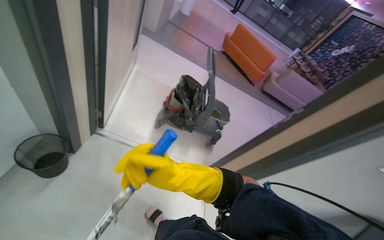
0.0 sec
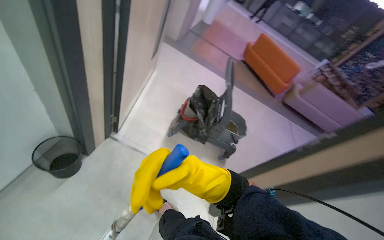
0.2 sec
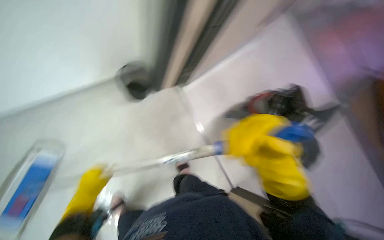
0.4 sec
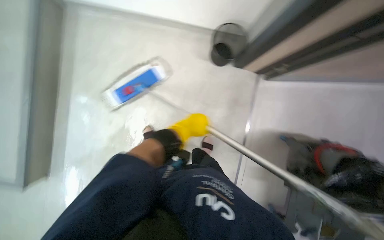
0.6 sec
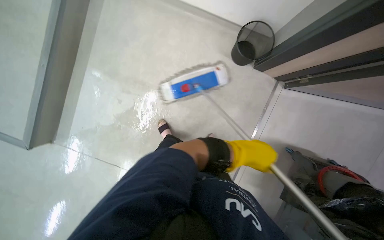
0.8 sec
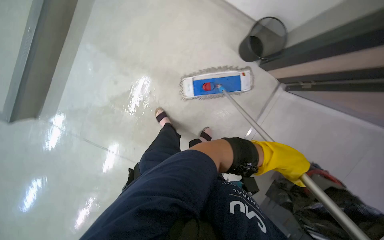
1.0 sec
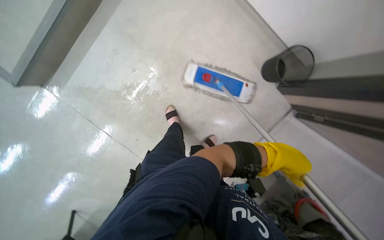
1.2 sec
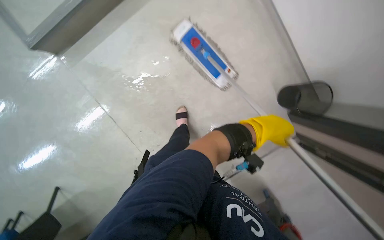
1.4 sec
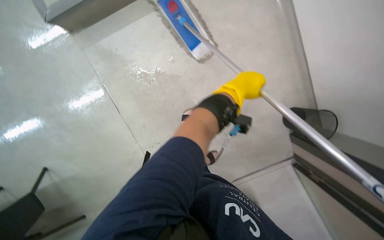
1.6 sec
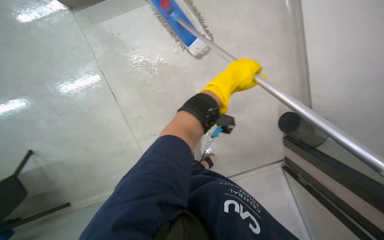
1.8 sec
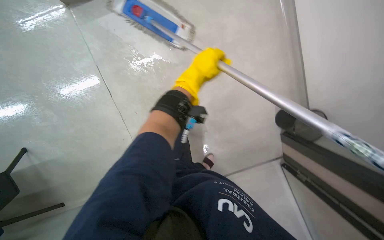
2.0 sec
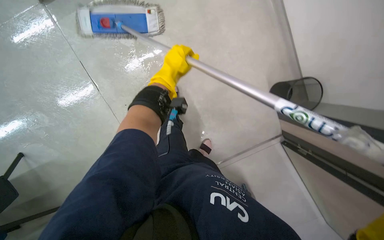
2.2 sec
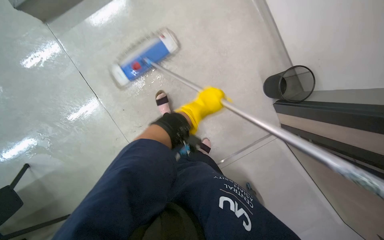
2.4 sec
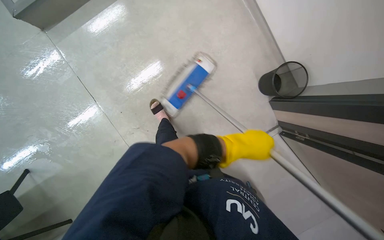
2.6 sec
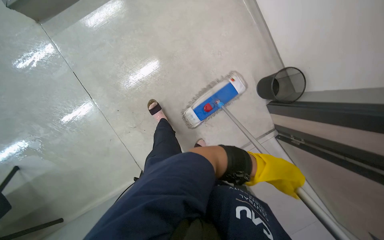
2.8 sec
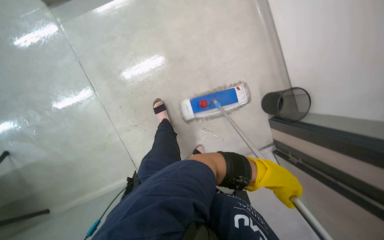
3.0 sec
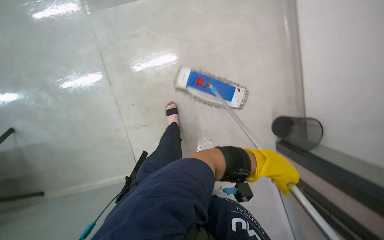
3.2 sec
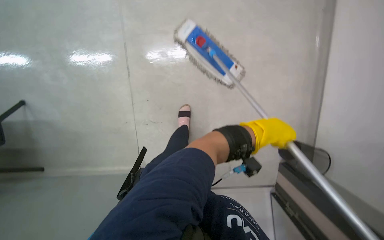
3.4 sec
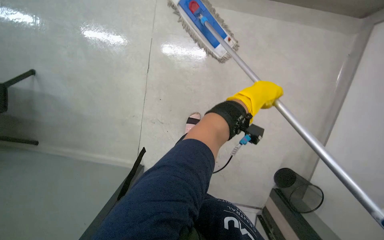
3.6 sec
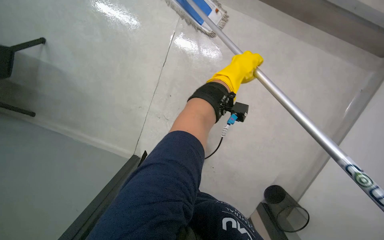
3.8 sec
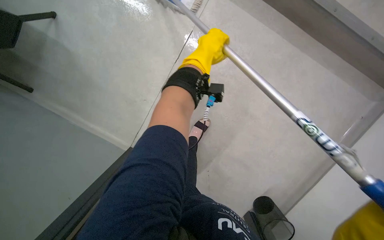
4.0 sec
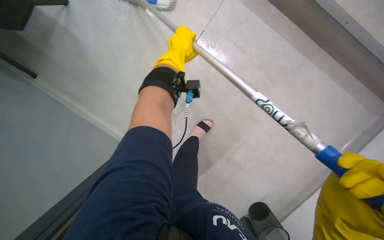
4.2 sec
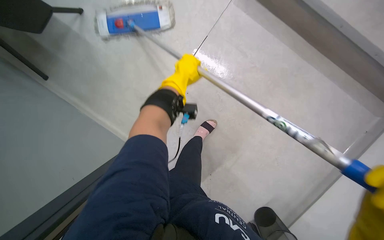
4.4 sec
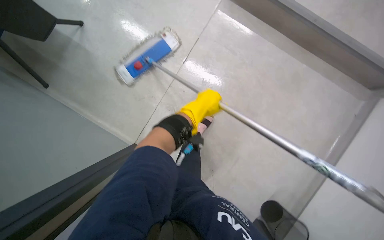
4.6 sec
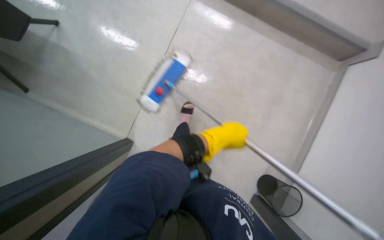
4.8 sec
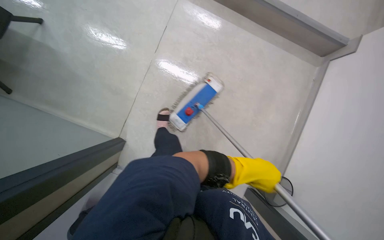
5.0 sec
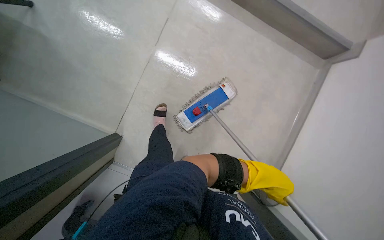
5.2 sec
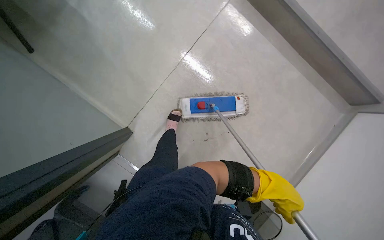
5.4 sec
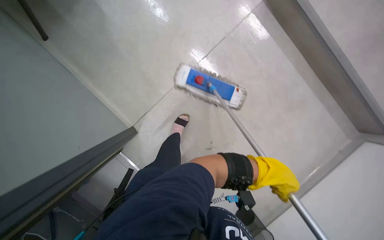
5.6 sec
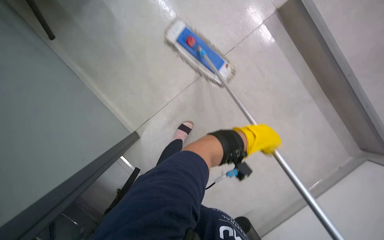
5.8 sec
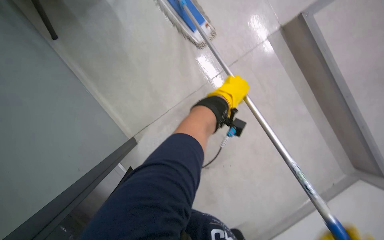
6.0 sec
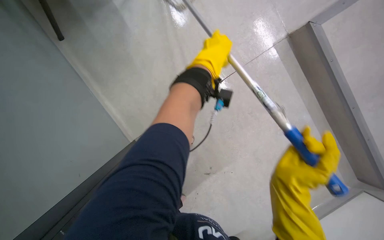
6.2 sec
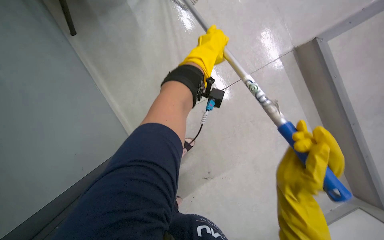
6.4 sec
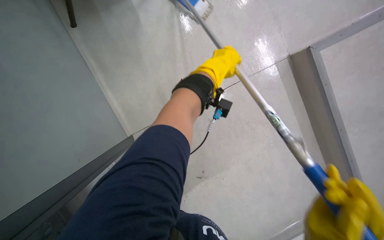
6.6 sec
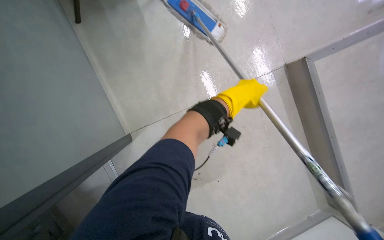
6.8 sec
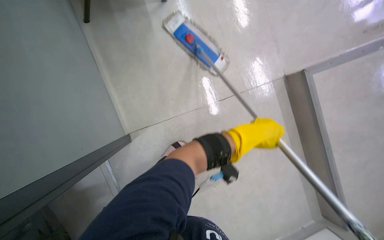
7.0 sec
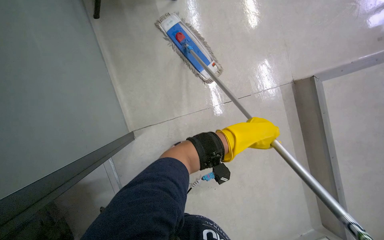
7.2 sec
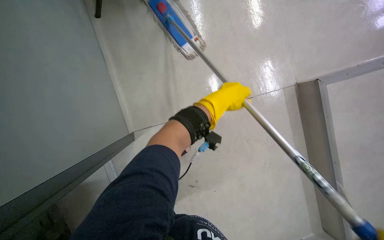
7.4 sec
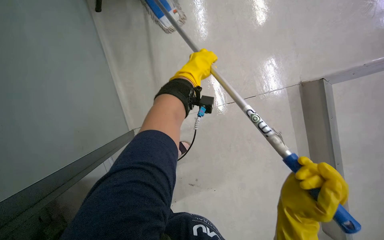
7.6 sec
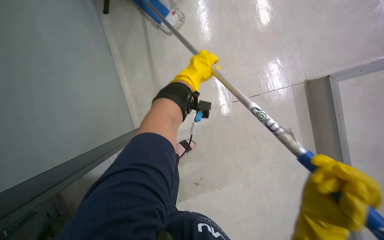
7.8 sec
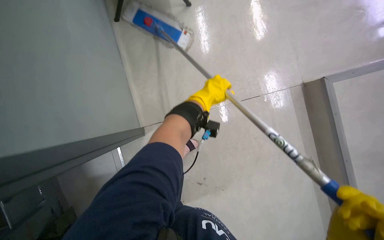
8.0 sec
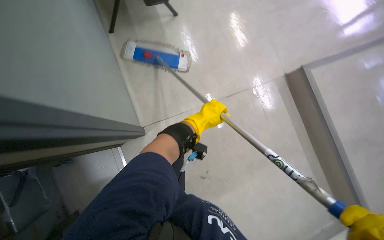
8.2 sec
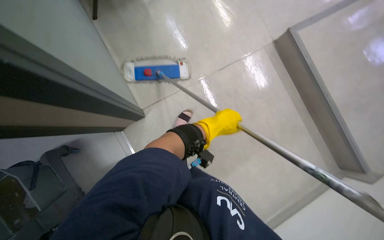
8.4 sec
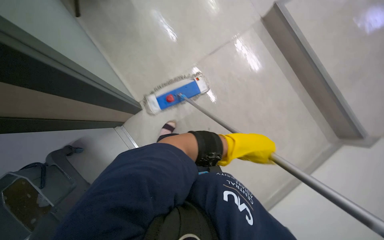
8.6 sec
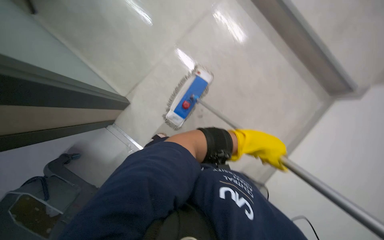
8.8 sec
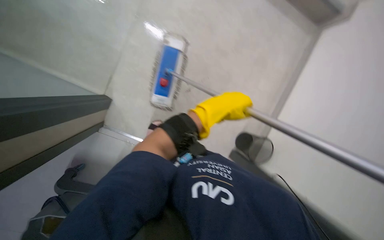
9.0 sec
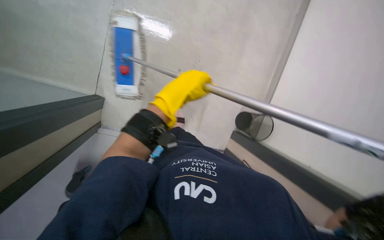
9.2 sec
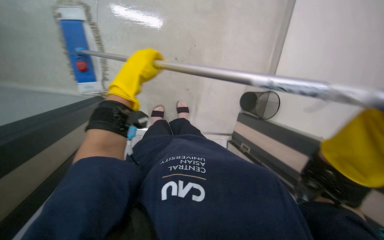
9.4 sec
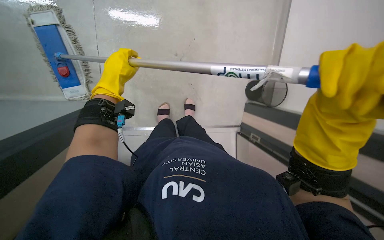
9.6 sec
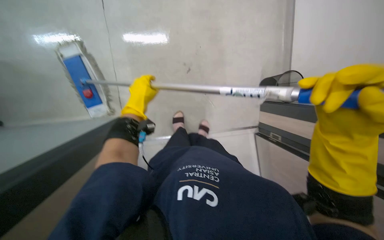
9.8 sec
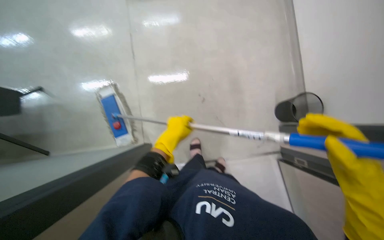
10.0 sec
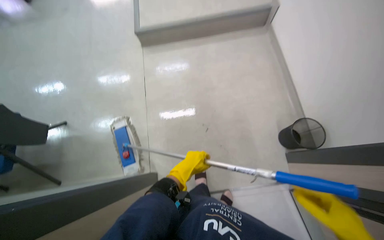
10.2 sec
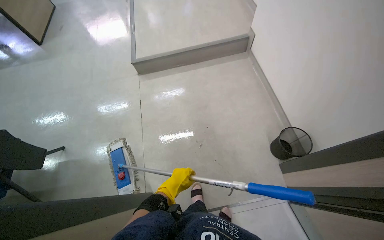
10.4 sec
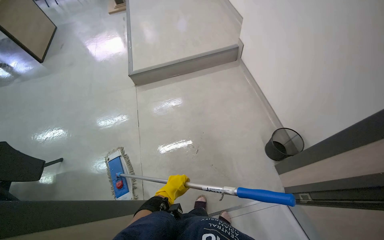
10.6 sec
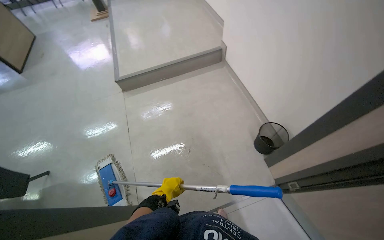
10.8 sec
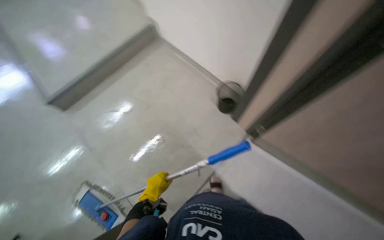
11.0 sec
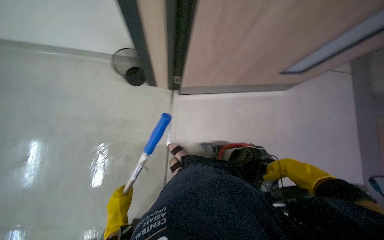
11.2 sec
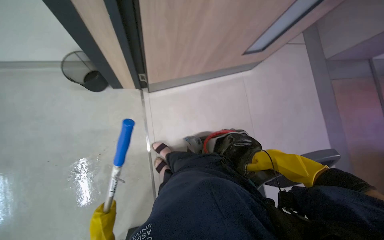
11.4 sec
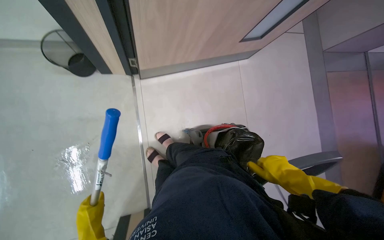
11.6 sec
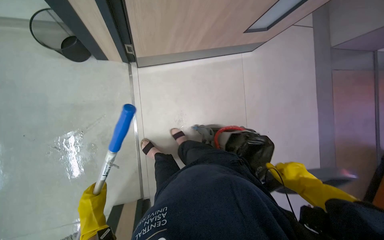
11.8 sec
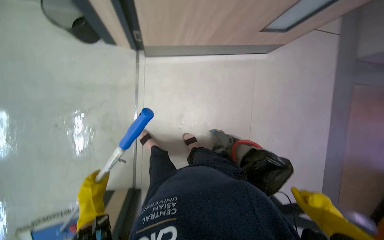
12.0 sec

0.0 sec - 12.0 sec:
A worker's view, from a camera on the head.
Job: mopping floor.
The whole recording: Mopping the meeting room floor. The worker mops the floor of the meeting room with a flat mop.
0.0 sec - 1.6 sec: The head rotates some 95 degrees to the left.
7.6 sec - 9.0 sec: The wearer looks some 20 degrees further downward. The scene rotates counterclockwise by roughly 40 degrees.
10.4 sec - 12.0 sec: The wearer's head swings about 85 degrees to the right. The view tilts some 30 degrees downward.

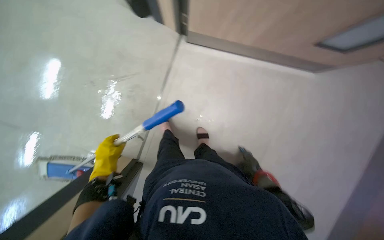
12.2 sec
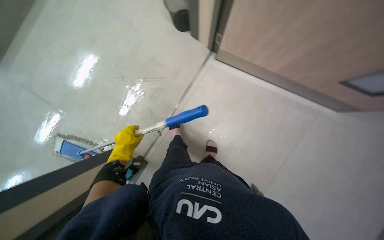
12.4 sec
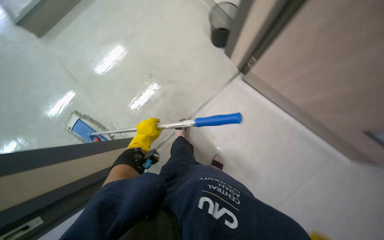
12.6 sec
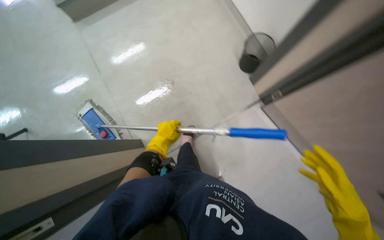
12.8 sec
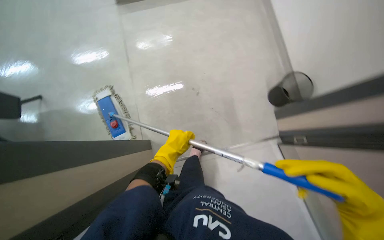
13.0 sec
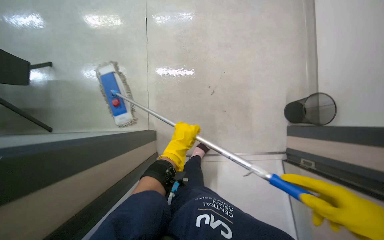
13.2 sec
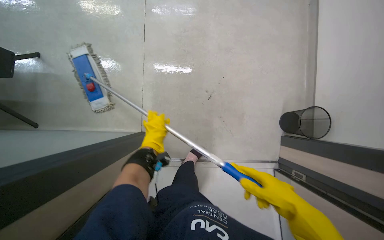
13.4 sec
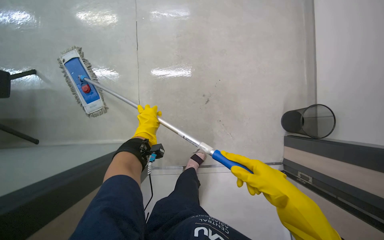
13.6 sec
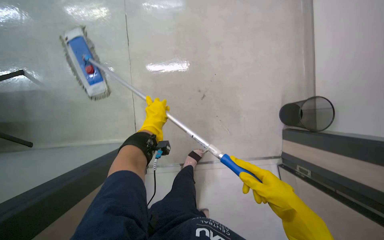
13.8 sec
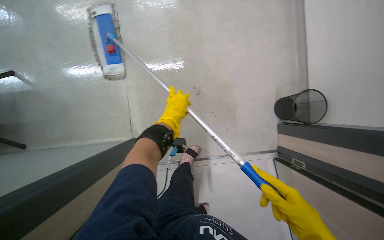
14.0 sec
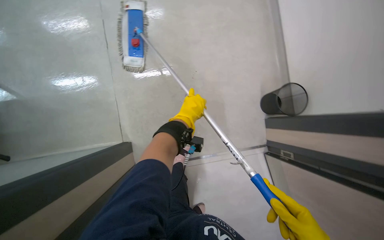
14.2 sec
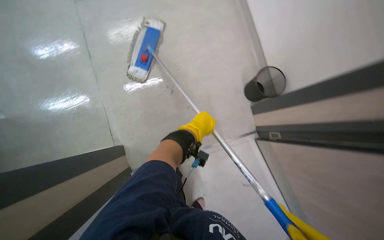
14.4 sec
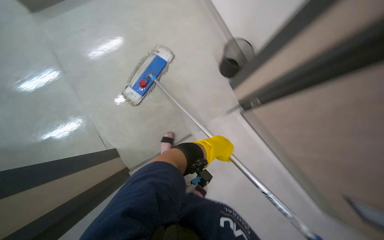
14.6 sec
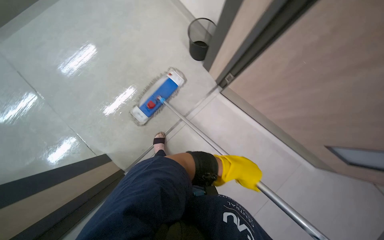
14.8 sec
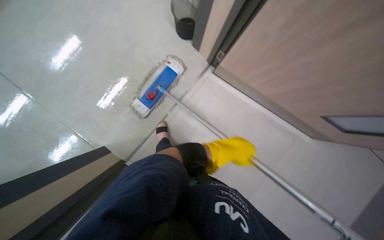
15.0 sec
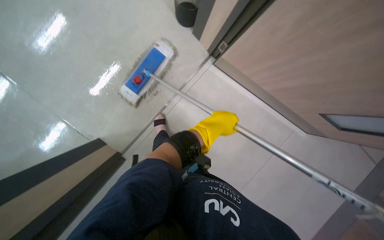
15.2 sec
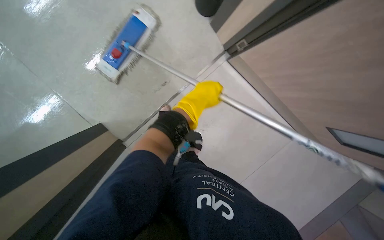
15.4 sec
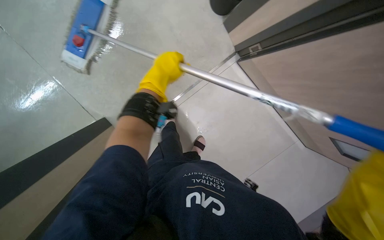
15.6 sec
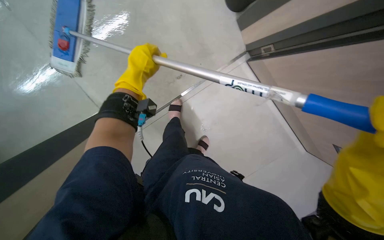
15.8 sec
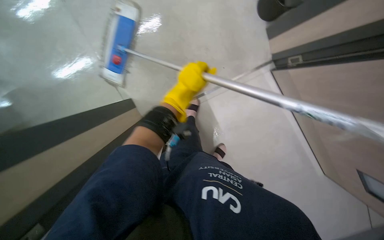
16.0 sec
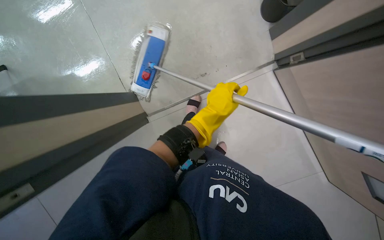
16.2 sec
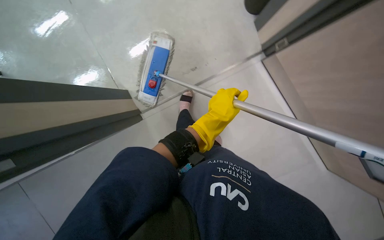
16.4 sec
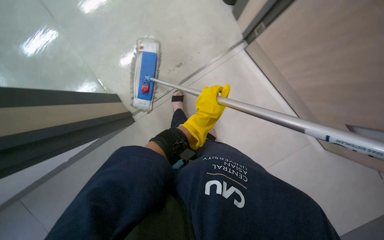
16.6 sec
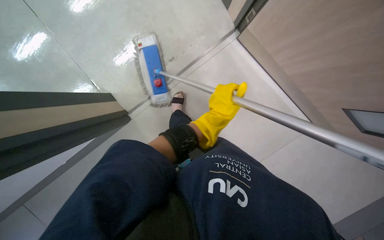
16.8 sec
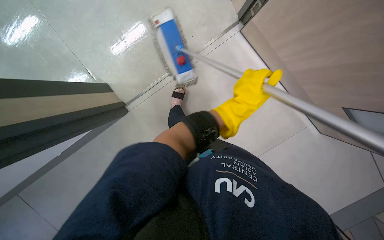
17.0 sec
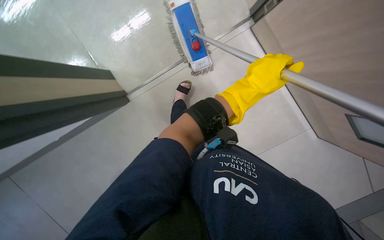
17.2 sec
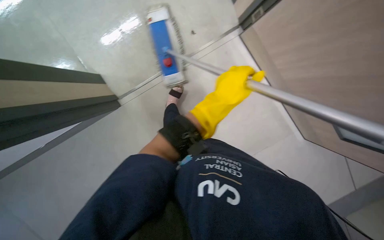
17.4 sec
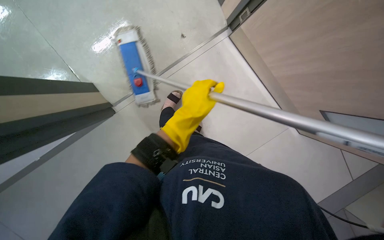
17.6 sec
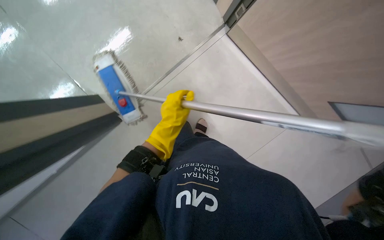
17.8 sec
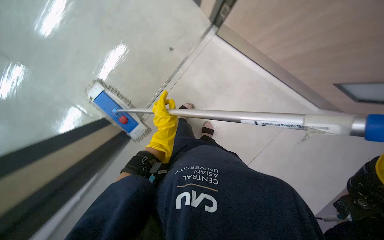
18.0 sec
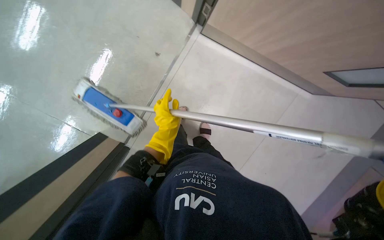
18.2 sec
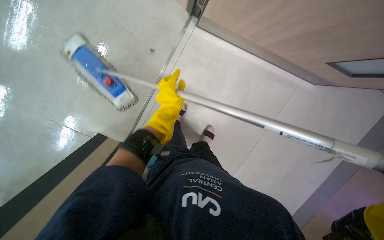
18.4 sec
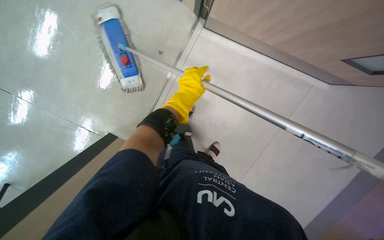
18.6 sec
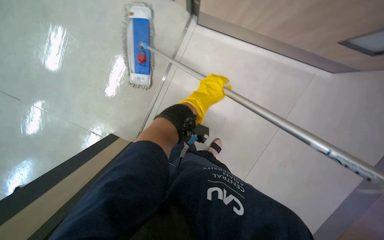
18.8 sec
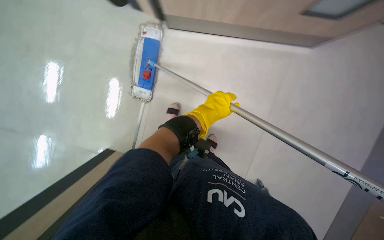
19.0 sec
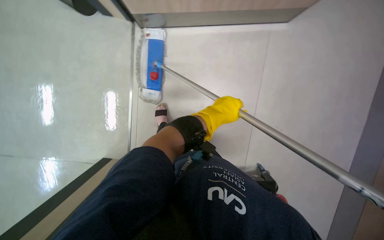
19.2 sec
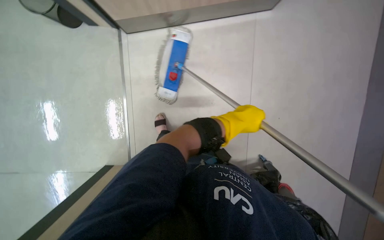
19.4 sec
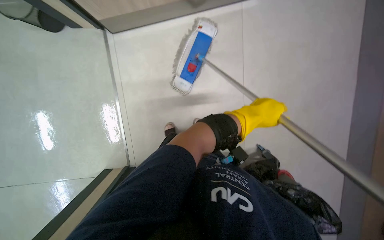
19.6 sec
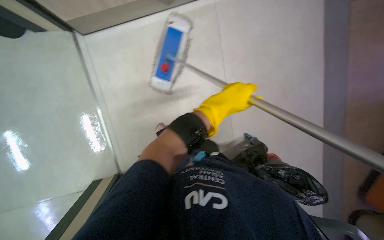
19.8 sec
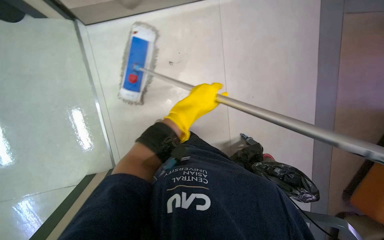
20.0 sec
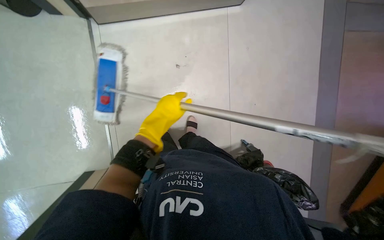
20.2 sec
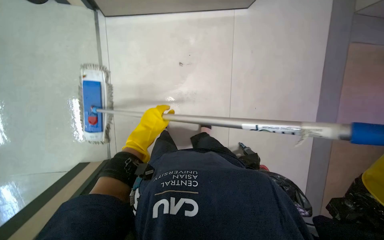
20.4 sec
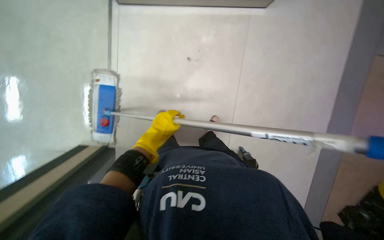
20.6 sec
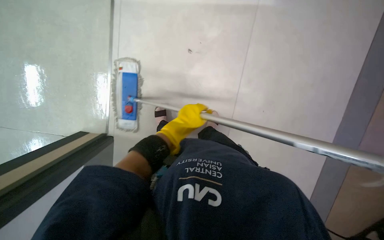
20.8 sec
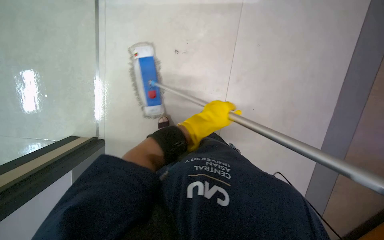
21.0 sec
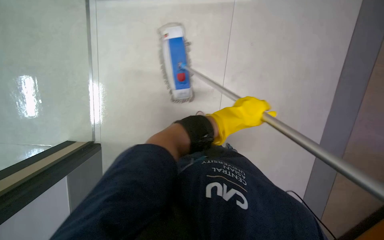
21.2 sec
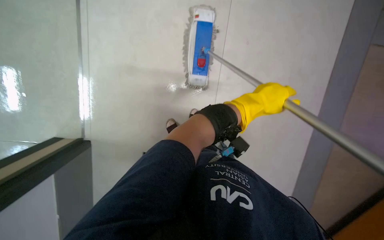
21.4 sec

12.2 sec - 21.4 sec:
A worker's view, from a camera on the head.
Job: mopping floor.
The whole recording: Mopping the meeting room floor. The worker mops the floor of the meeting room with a flat mop.
12.2 sec - 13.8 sec: The head turns to the left by some 70 degrees. The camera pitches upward, by some 15 degrees.
13.8 sec - 15.2 sec: The head rotates some 25 degrees to the right. The left hand is displaced to the right by approximately 20 cm.
19.8 sec - 21.4 sec: The head turns to the left by about 35 degrees. The view tilts about 20 degrees downward.
